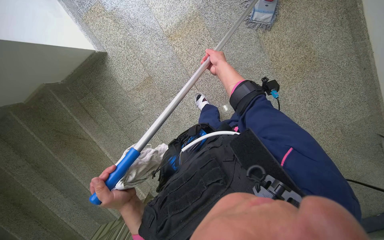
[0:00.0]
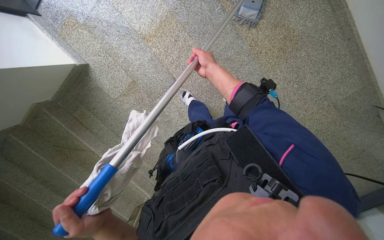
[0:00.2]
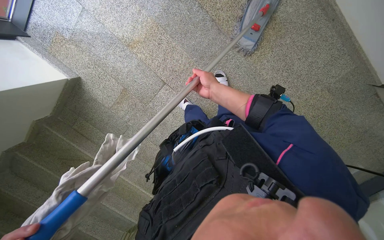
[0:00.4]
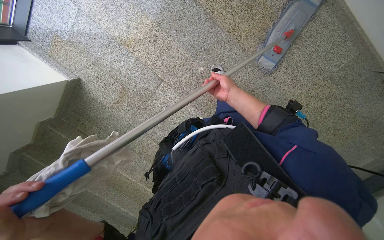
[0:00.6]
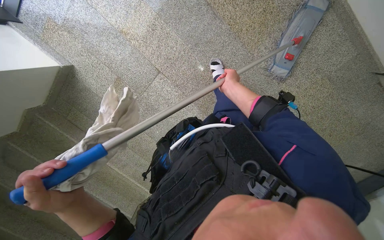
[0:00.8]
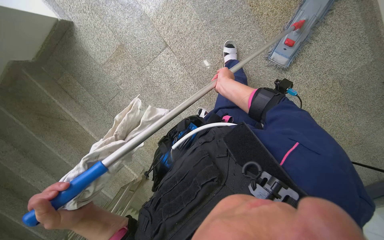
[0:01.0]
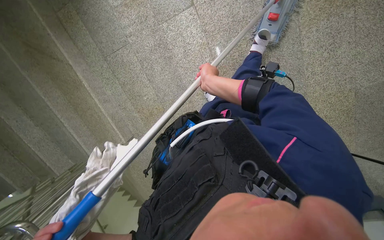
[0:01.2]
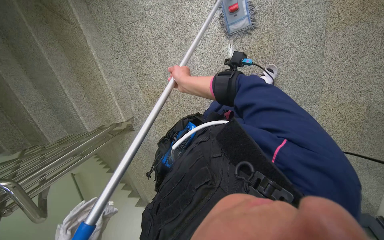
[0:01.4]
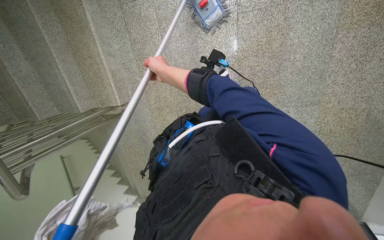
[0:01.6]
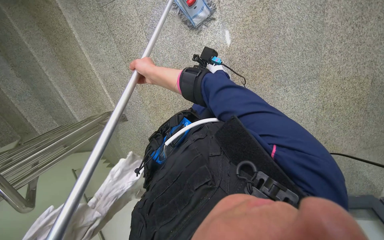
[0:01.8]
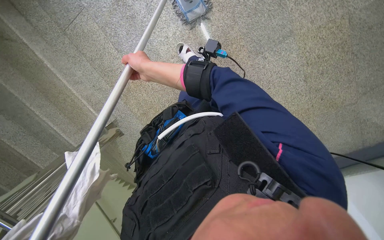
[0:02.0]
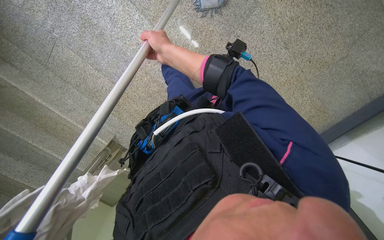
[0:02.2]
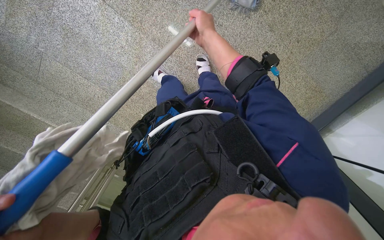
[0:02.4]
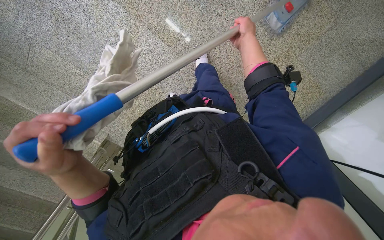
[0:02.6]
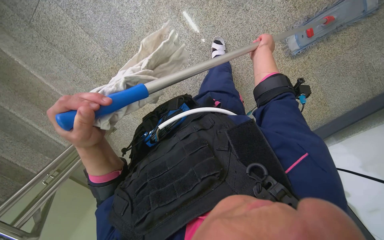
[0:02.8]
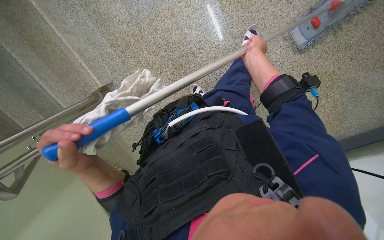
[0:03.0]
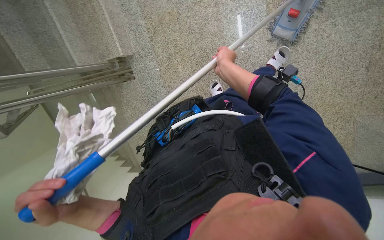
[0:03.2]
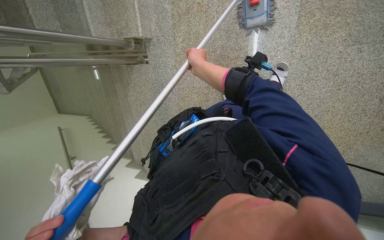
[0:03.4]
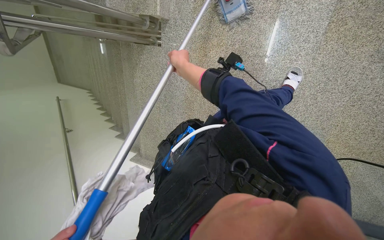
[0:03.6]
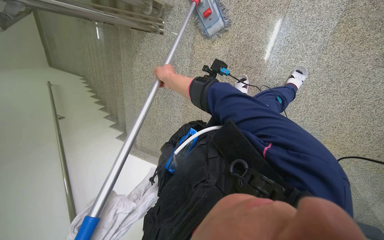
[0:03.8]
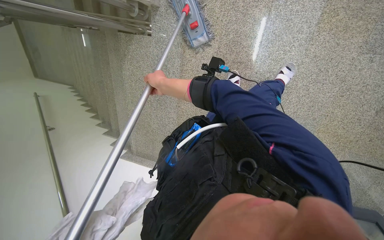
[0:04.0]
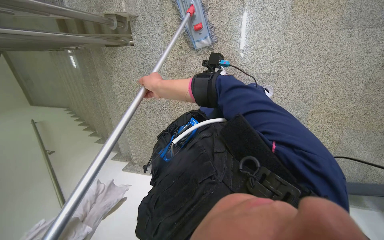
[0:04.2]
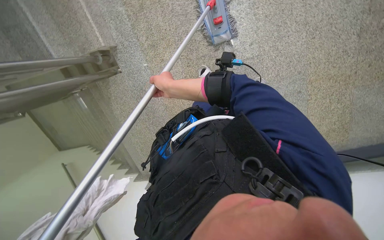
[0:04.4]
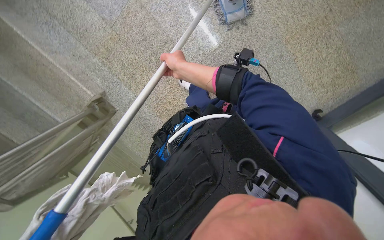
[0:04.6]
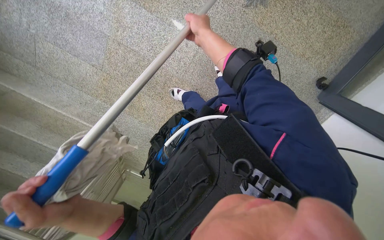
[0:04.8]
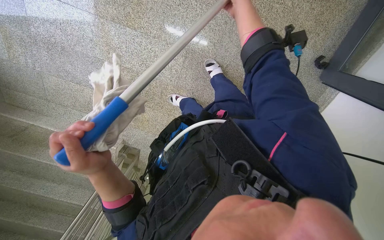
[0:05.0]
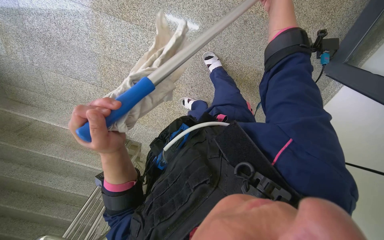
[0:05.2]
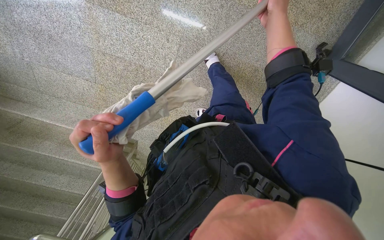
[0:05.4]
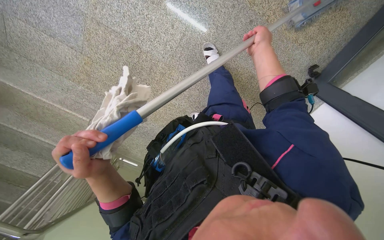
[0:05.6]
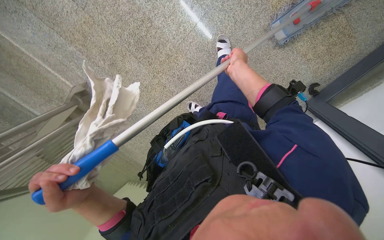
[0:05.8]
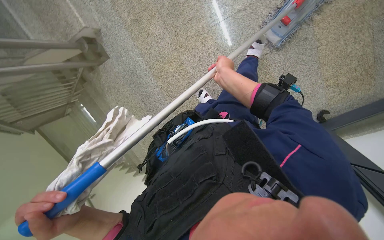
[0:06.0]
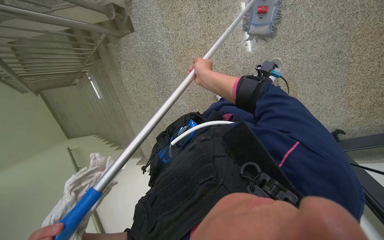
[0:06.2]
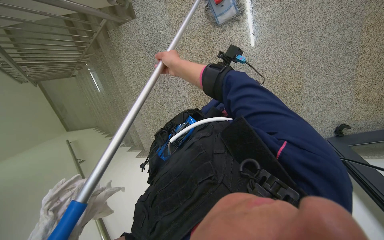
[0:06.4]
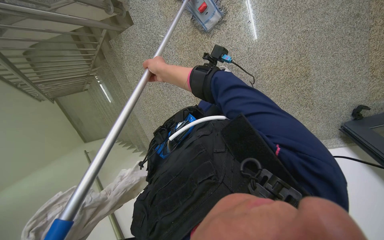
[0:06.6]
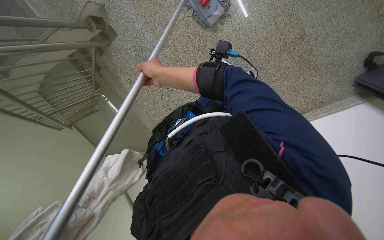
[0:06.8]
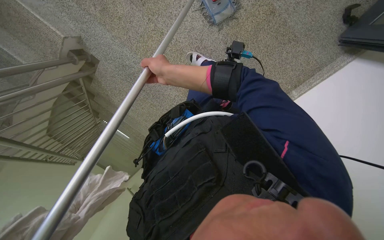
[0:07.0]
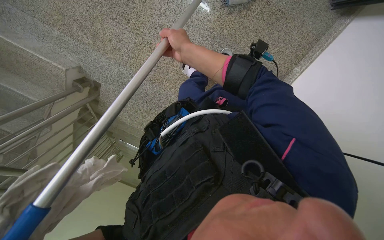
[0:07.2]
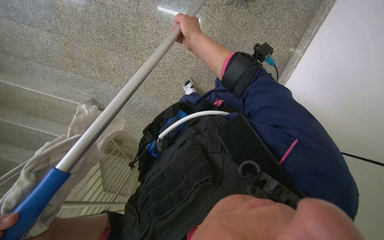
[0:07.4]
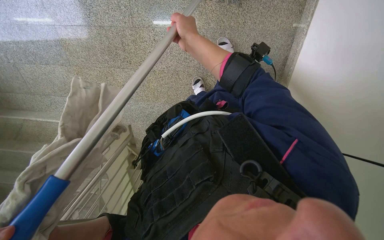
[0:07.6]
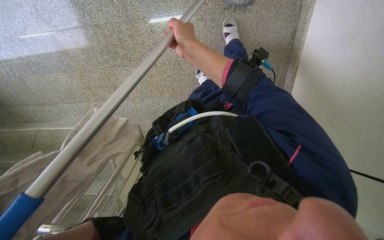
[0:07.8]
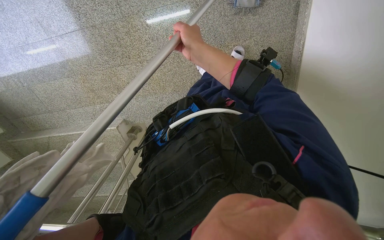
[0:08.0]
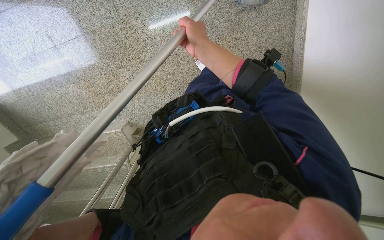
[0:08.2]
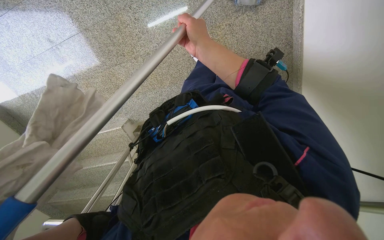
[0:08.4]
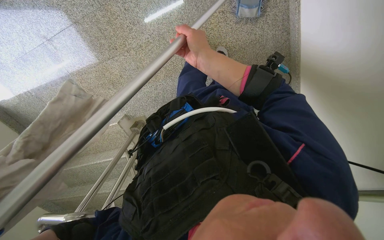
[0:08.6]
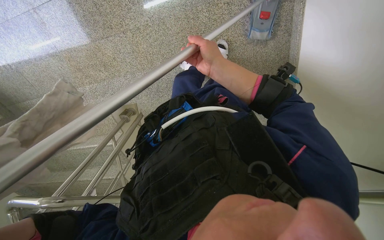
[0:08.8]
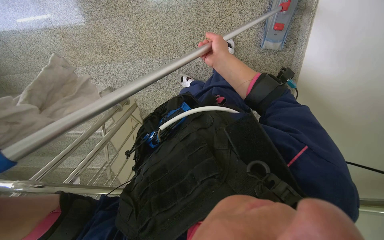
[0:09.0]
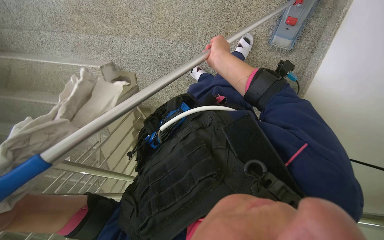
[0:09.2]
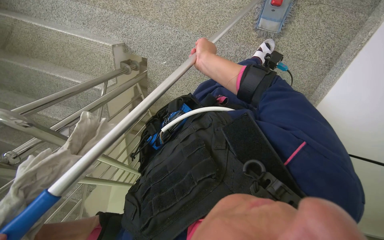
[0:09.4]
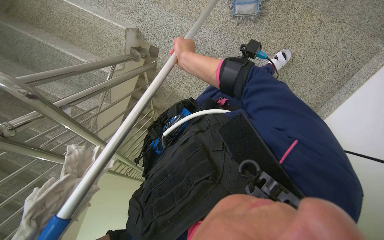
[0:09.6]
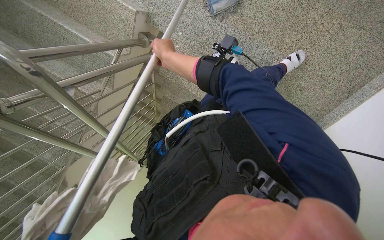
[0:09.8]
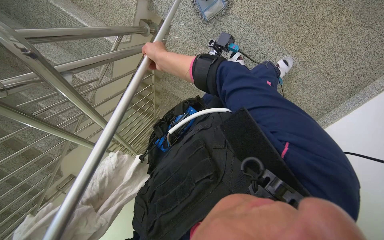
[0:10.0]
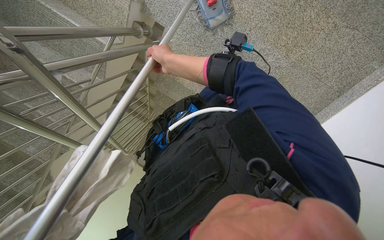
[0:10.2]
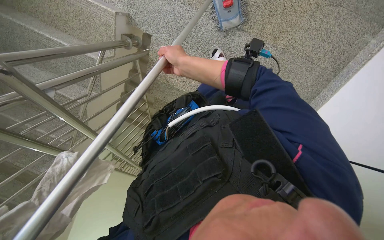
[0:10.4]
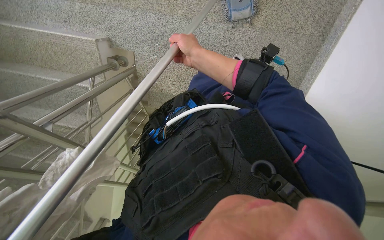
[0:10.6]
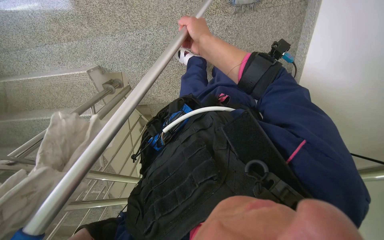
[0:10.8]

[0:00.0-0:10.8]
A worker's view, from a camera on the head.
Job: preparing cleaning supplies.
The whole recording: Assembling cleaning tools. The worker attaches the mop head to the pole.
0:00.0 to 0:01.6: The camera travels approximately 40 cm. The view tips downward by roughly 15 degrees. Everything in view rotates some 25 degrees clockwise.
0:01.6 to 0:03.0: The camera travels roughly 50 cm.
0:03.0 to 0:04.6: The camera is carried some 50 cm.
0:06.2 to 0:07.8: The wearer moves about 70 cm. The view pans to the left by some 35 degrees. Everything in view rotates about 75 degrees counterclockwise.
0:07.8 to 0:09.2: The wearer looks roughly 20 degrees further downward.

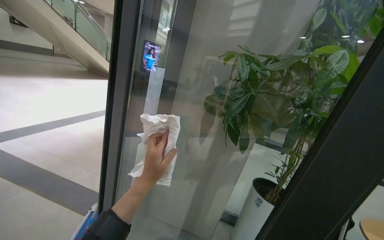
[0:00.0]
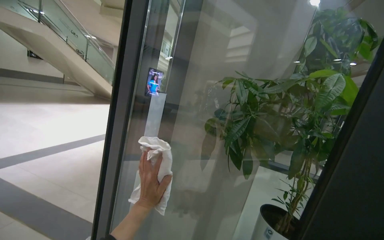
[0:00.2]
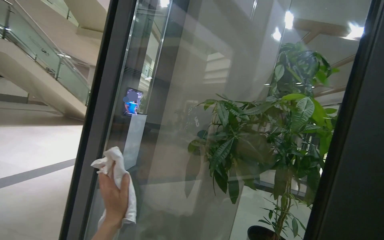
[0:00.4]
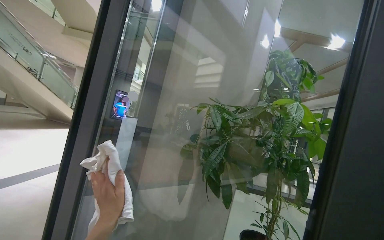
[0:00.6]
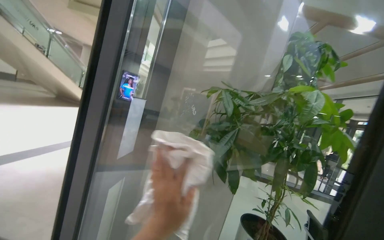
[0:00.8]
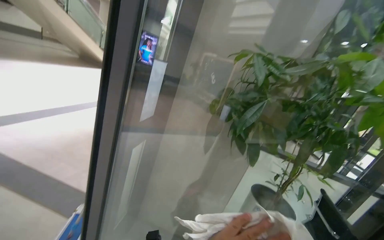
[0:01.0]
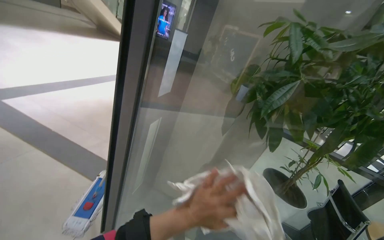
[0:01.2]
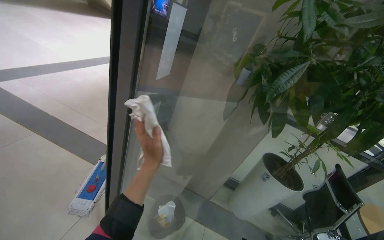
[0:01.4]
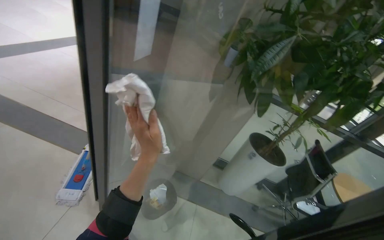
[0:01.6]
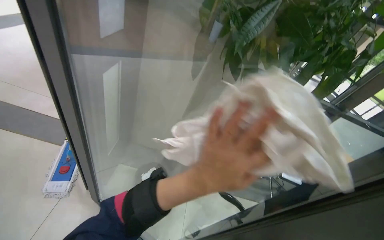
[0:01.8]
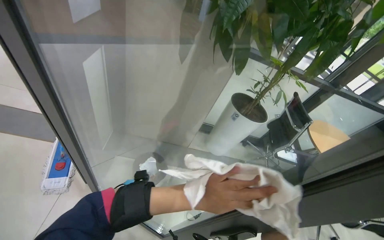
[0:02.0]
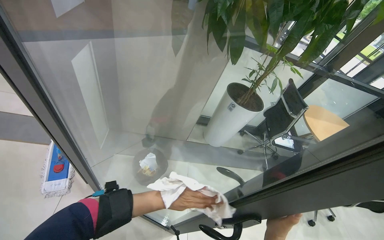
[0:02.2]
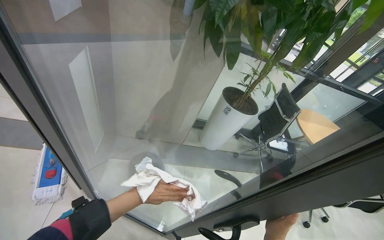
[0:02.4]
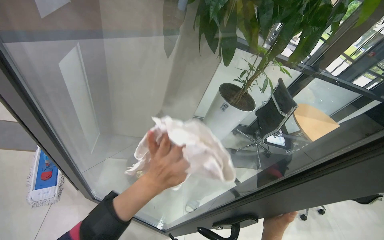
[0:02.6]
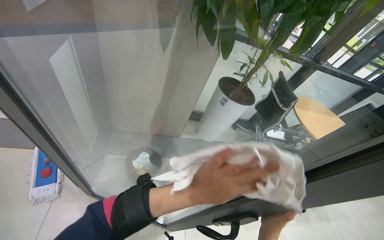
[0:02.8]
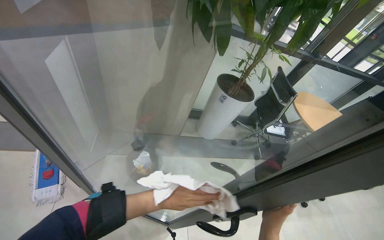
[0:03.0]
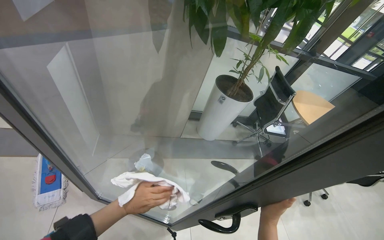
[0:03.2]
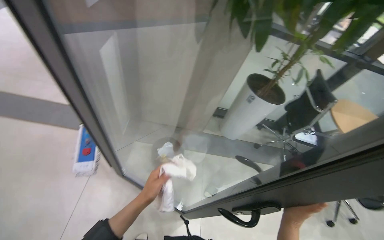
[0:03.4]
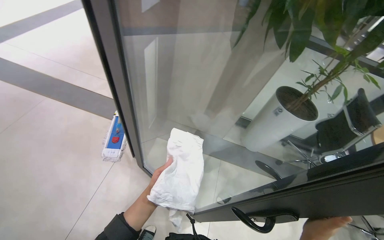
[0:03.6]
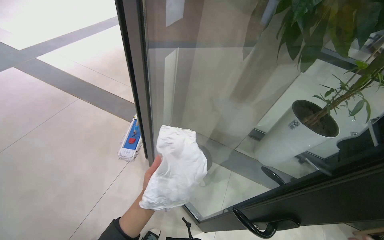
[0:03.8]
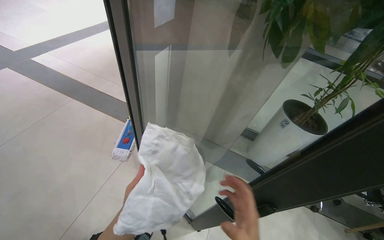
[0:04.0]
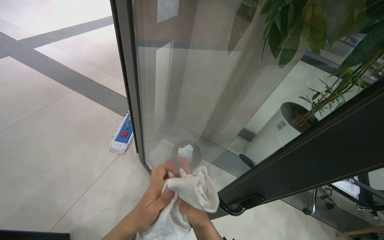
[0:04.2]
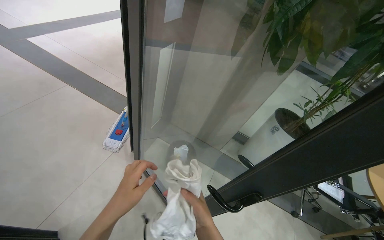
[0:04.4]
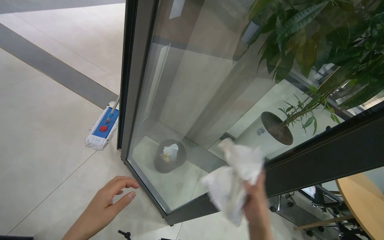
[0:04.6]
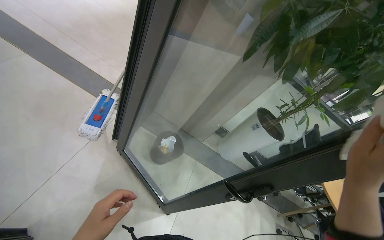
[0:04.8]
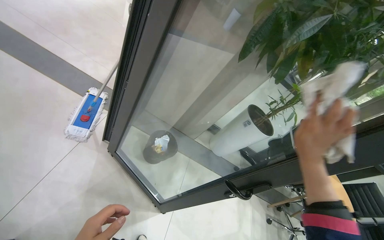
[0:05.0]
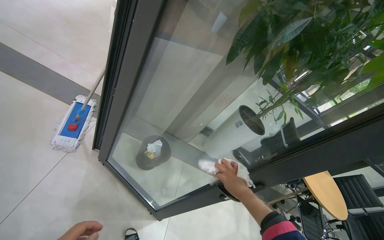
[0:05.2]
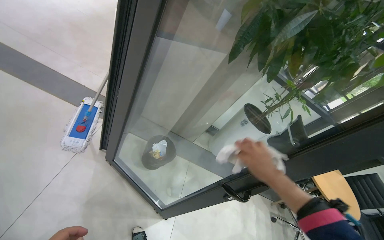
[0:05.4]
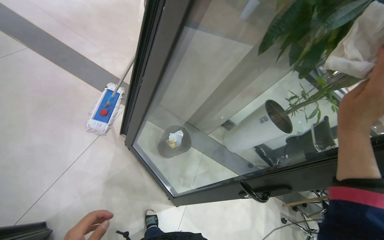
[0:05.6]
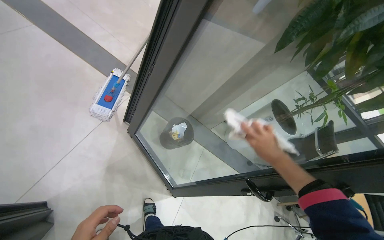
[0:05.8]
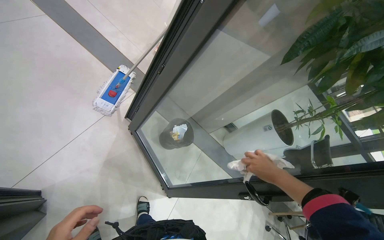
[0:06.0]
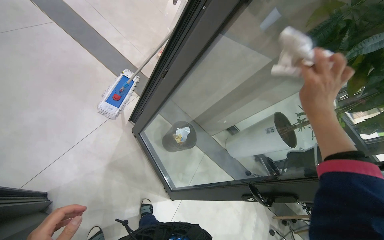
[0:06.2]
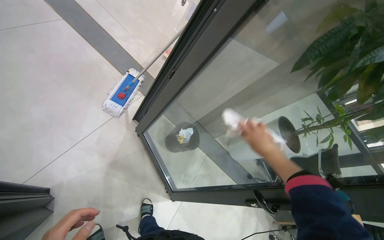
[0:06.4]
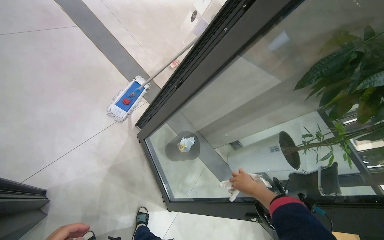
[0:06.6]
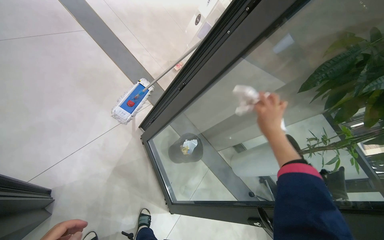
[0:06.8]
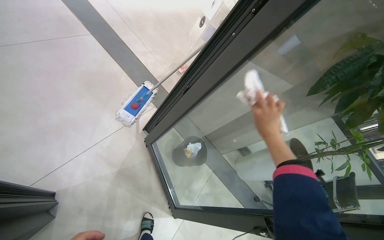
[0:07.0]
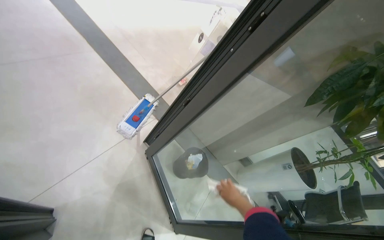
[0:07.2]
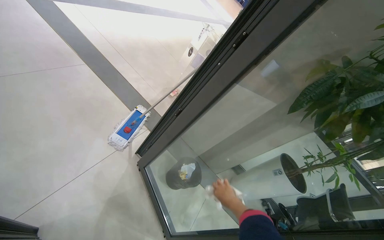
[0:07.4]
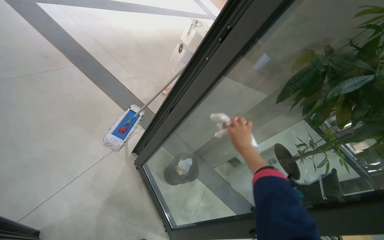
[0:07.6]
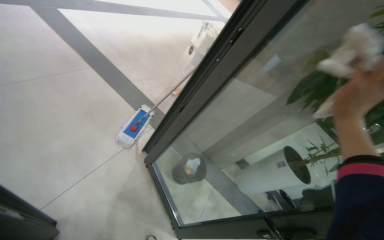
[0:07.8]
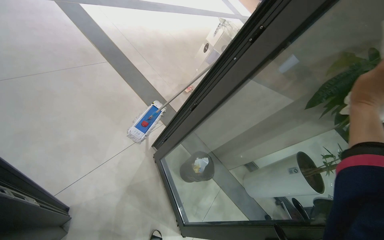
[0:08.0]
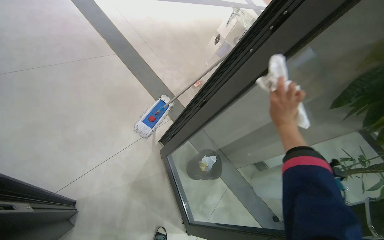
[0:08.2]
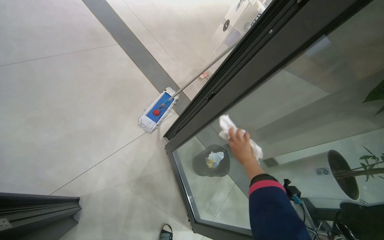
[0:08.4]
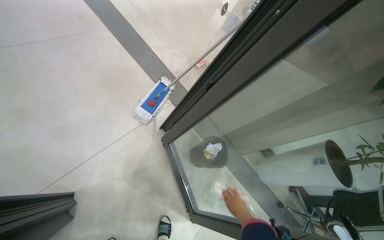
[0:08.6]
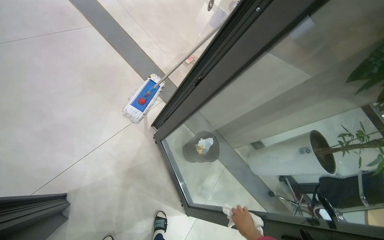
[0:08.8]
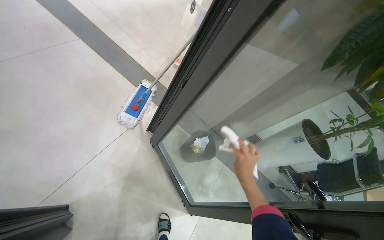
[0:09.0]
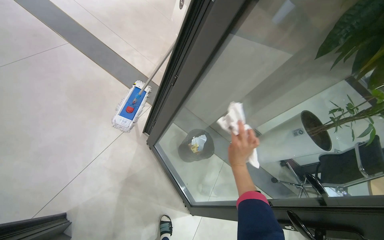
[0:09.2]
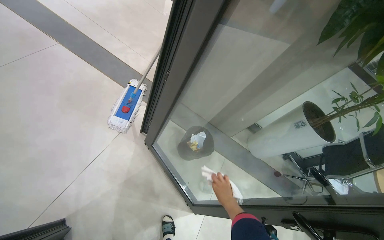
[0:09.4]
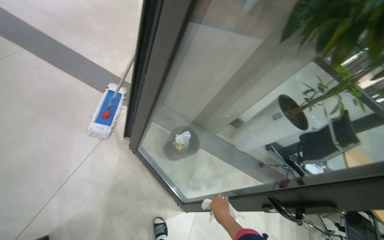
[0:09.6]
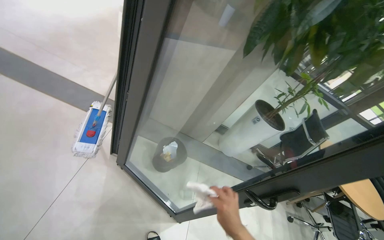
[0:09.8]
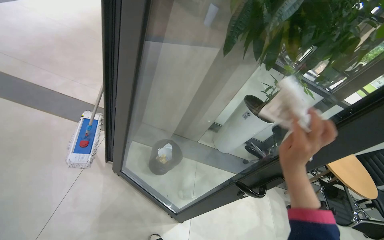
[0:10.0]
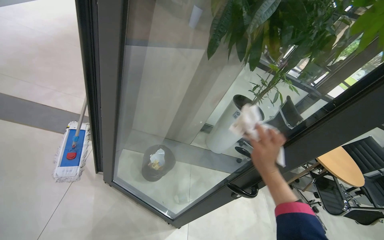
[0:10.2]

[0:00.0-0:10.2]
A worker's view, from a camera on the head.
Job: wiping surfaces.
The whole recording: Wiping glass partitions. The worker wipes the frames of the glass partitions with a blue cloth.
0:00.0 to 0:01.4: The camera pitches downward, by some 15 degrees.
0:01.4 to 0:03.0: The wearer looks some 20 degrees further to the right. The wearer looks approximately 25 degrees further downward.
0:03.0 to 0:04.4: The wearer's head swings roughly 30 degrees to the left.
0:05.8 to 0:07.2: The wearer looks approximately 10 degrees further upward. The right hand shifts some 40 cm to the left, farther from the camera and down the picture.
0:07.2 to 0:08.8: The right hand moves some 35 cm up the picture and comes back.
0:08.8 to 0:10.2: The wearer's head swings some 35 degrees to the right. The right hand goes nearer and farther, some 30 cm each way, reversing 2 times.
